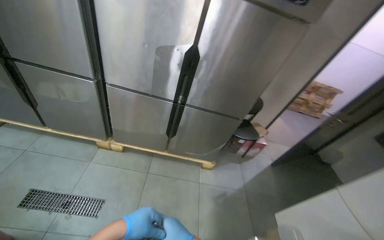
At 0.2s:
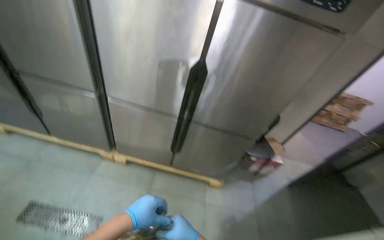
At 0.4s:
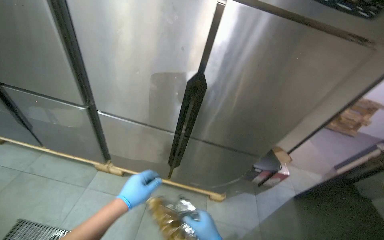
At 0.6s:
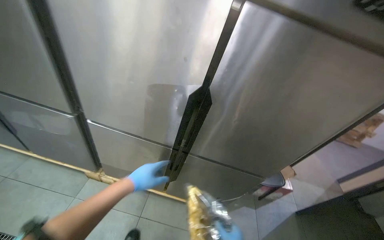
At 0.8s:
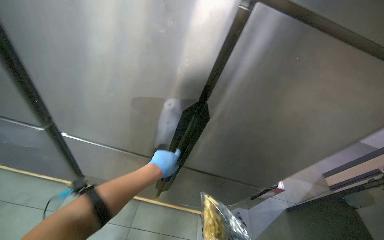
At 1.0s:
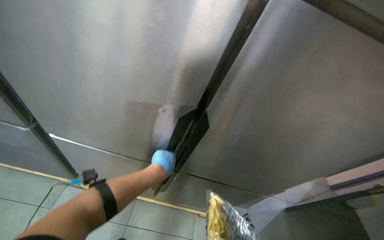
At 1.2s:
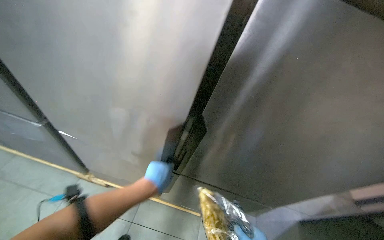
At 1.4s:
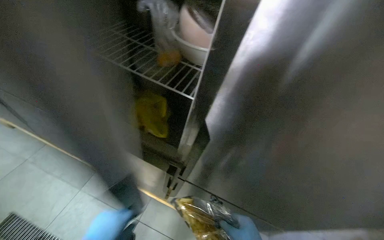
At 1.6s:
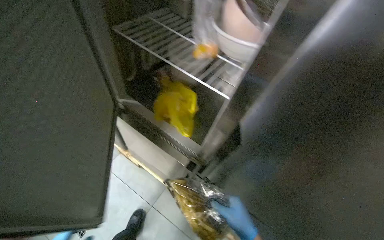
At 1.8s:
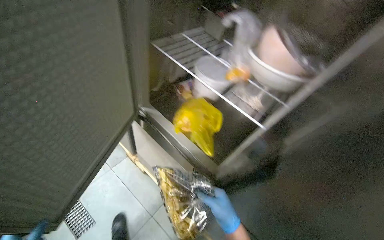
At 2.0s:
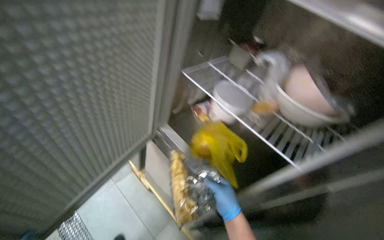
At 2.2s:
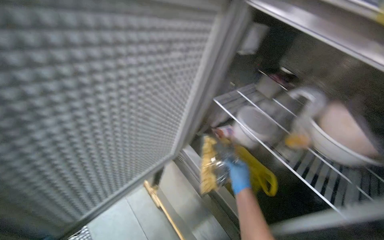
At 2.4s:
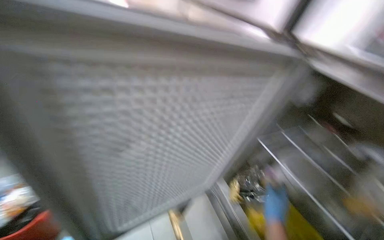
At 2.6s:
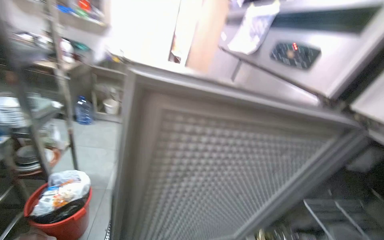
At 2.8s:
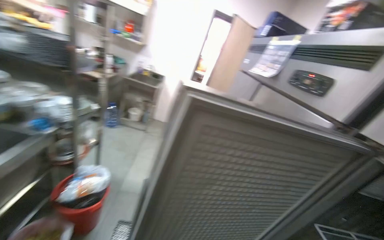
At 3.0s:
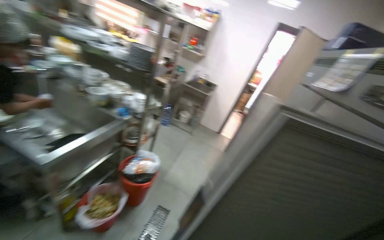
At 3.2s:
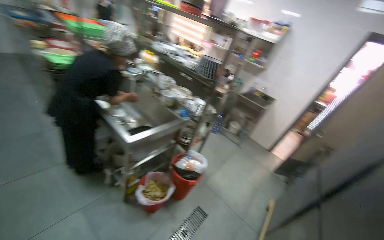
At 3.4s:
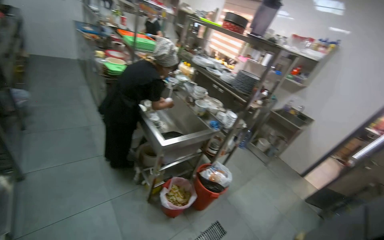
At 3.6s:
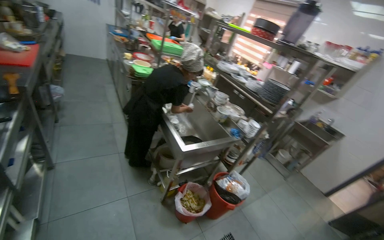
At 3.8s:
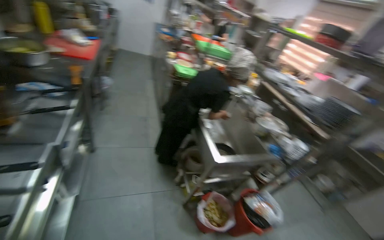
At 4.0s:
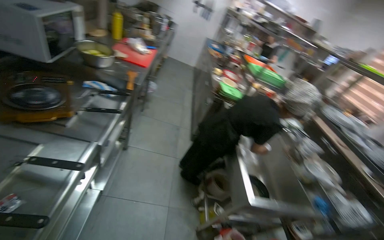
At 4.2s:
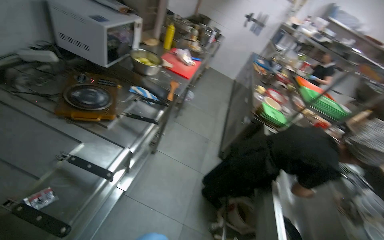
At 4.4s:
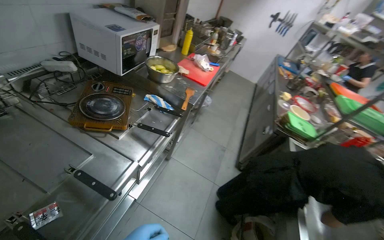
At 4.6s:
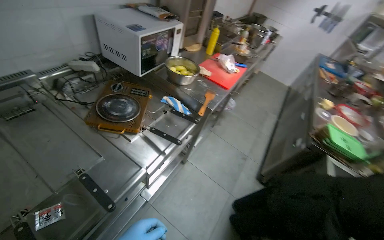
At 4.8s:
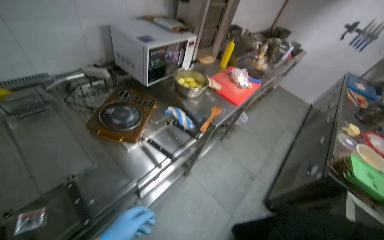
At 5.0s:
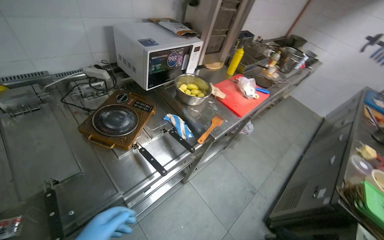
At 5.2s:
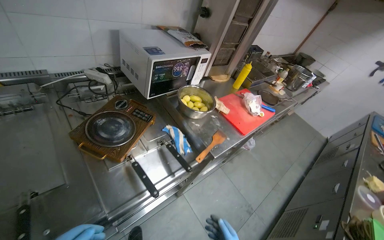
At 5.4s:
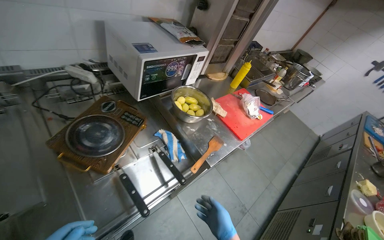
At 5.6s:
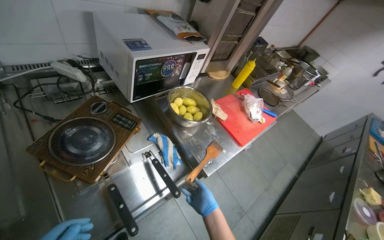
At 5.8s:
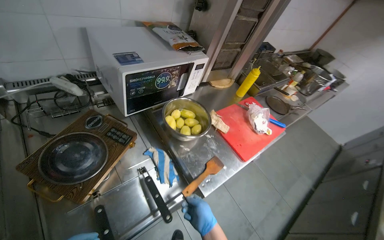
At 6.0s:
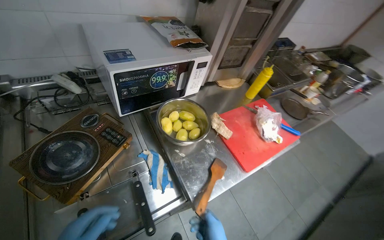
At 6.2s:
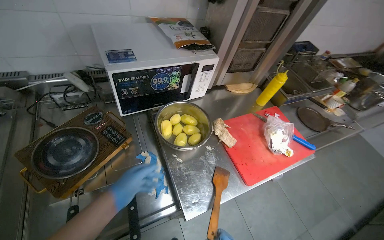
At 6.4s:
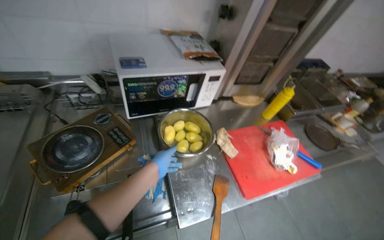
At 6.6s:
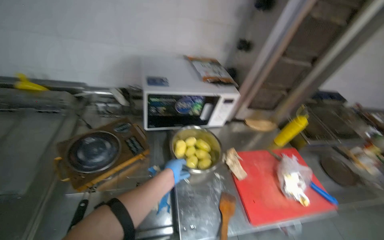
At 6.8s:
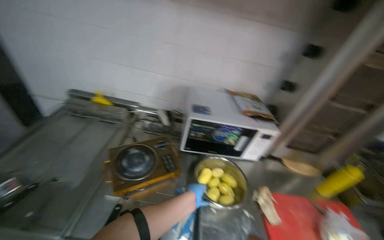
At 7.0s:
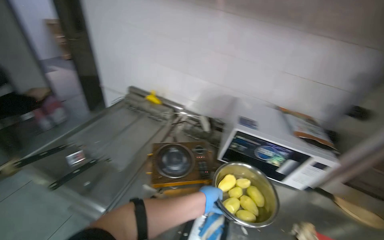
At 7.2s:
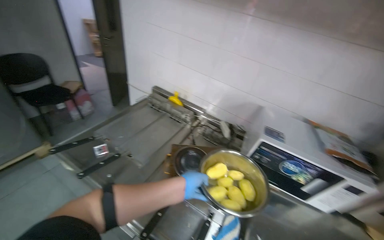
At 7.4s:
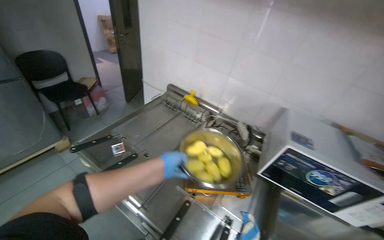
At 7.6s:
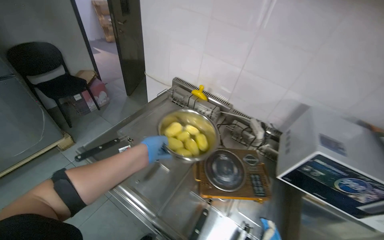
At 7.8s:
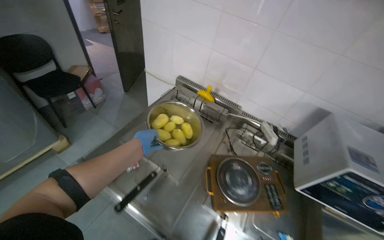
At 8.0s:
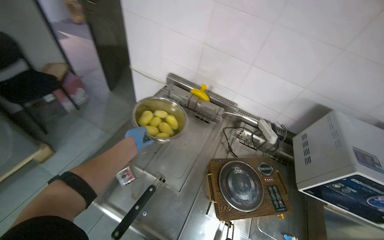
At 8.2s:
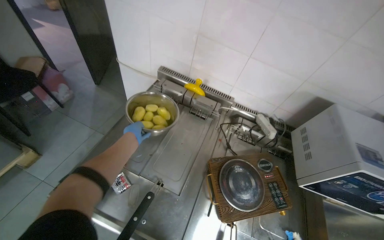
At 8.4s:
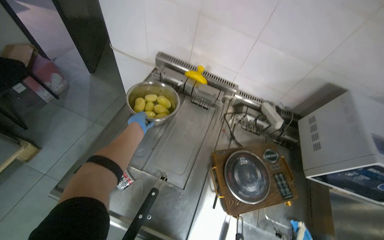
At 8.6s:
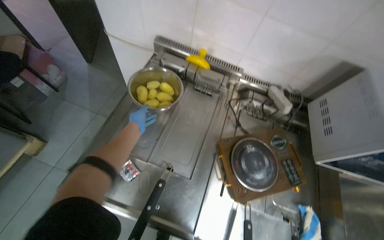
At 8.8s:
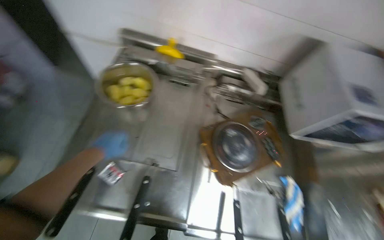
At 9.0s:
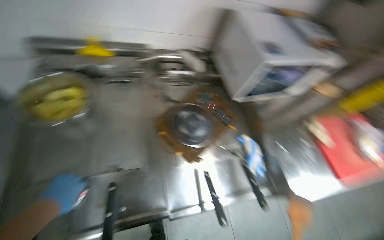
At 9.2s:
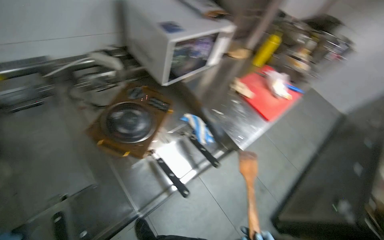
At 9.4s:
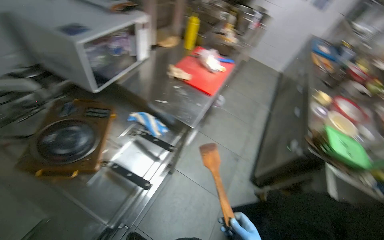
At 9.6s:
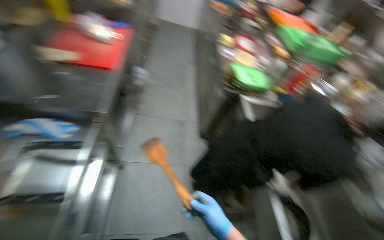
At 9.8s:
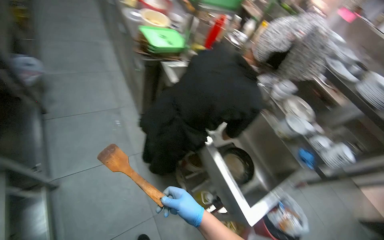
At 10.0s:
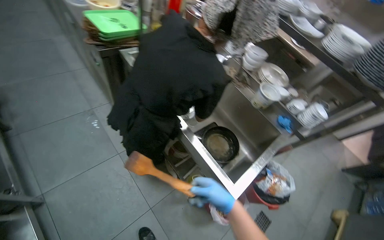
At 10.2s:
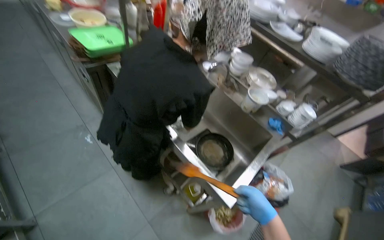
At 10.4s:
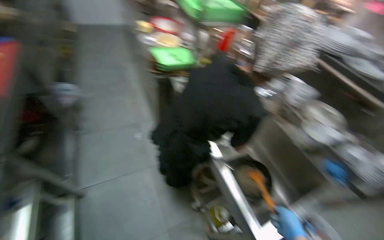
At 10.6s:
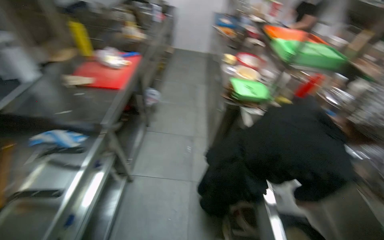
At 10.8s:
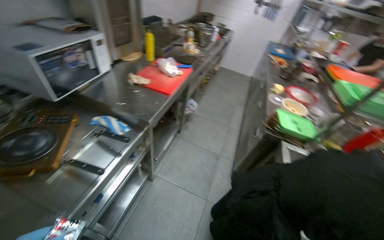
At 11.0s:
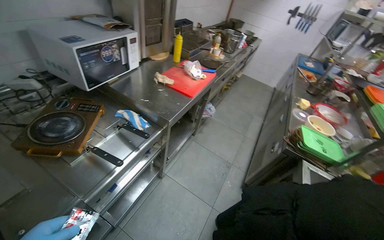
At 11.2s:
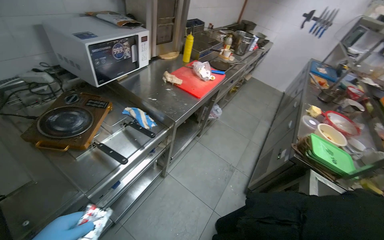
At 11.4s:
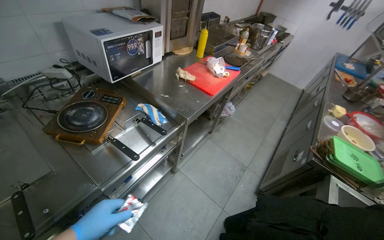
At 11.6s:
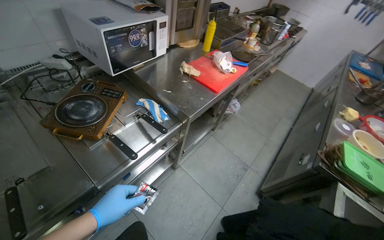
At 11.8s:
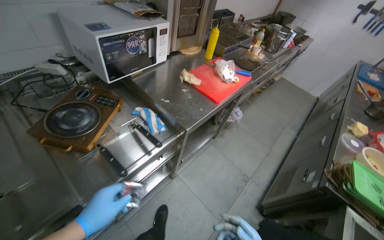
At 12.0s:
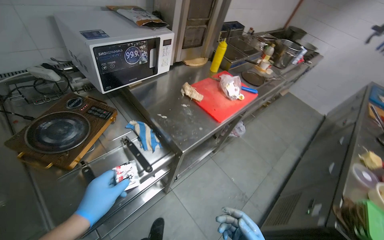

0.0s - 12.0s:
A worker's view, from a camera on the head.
Job: cooking food.
The whole recording: Preparing ingredients and cooking food. The worker handles various ingredients, places sausages in a deep fryer, moves potatoes to a stove, and adds ingredients to a pot.
0.0s - 1.6s: The camera travels about 70 cm. The head rotates about 20 degrees to the left.
1.6s - 3.0s: The head rotates some 50 degrees to the left. The view tilts about 35 degrees upward.
3.0s - 4.4s: The head travels approximately 80 cm. The head rotates about 95 degrees to the left. The camera pitches upward, by approximately 20 degrees.
4.4s - 6.0s: The camera travels approximately 70 cm. The head turns to the left by approximately 35 degrees.
6.0s - 7.6s: The head turns to the left by about 60 degrees. The view tips upward by some 20 degrees.
7.6s - 9.0s: The wearer looks some 45 degrees further to the right. The camera pitches downward, by roughly 25 degrees.
9.0s - 10.4s: The camera is carried roughly 70 cm. The wearer's head swings about 100 degrees to the right. The wearer looks some 15 degrees further downward.
10.4s - 12.0s: The head rotates about 70 degrees to the left. The camera pitches upward, by about 15 degrees.

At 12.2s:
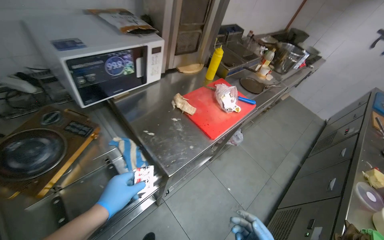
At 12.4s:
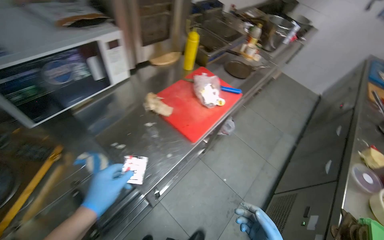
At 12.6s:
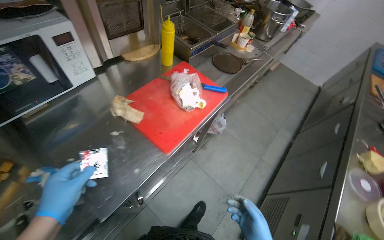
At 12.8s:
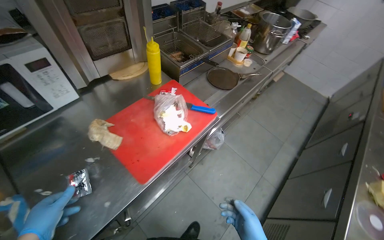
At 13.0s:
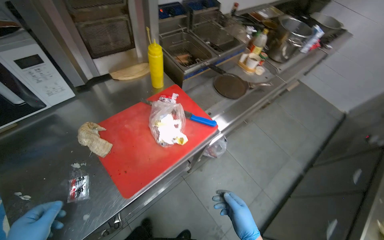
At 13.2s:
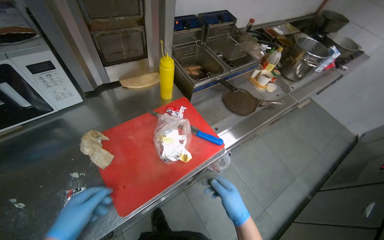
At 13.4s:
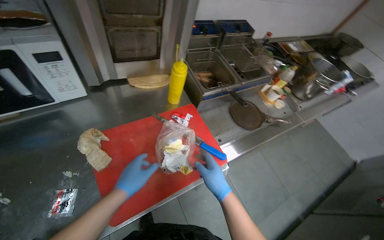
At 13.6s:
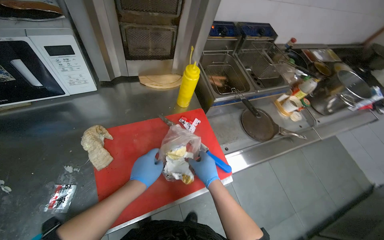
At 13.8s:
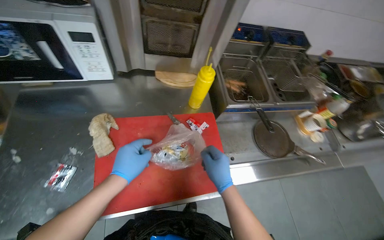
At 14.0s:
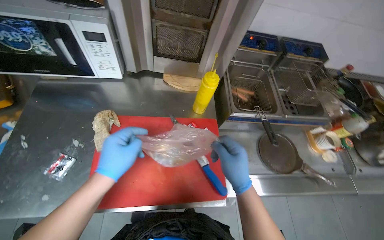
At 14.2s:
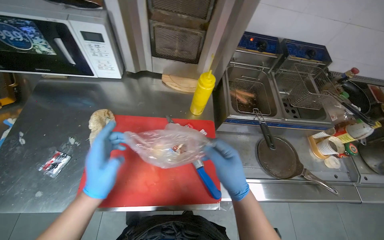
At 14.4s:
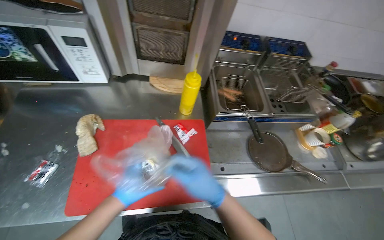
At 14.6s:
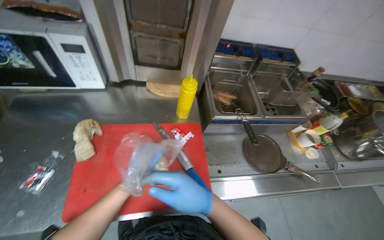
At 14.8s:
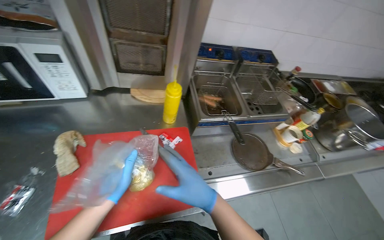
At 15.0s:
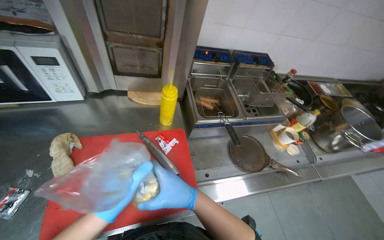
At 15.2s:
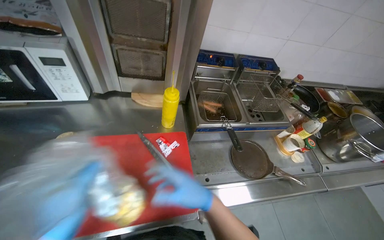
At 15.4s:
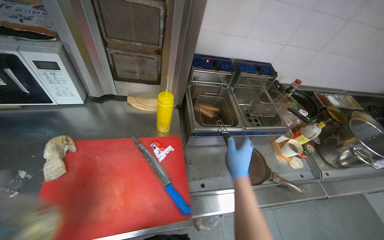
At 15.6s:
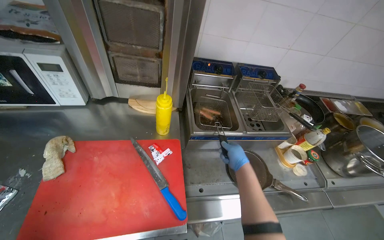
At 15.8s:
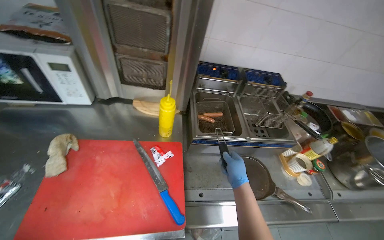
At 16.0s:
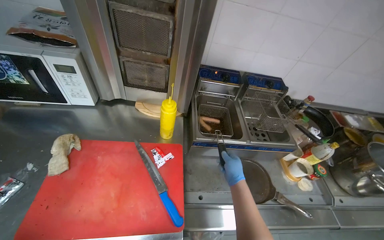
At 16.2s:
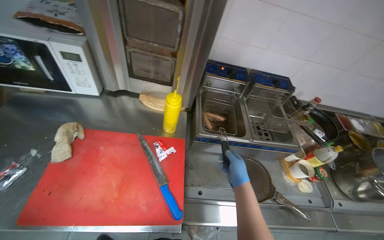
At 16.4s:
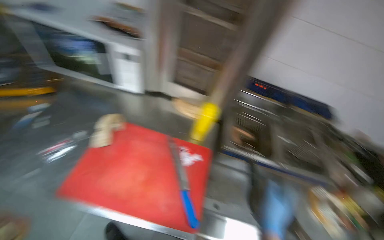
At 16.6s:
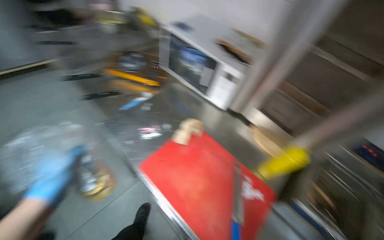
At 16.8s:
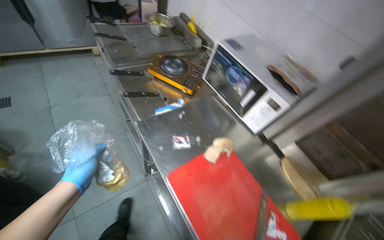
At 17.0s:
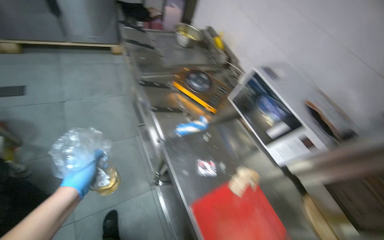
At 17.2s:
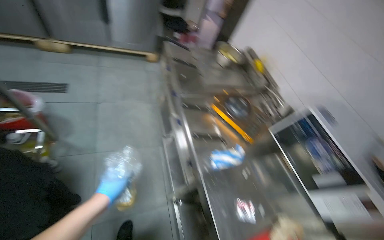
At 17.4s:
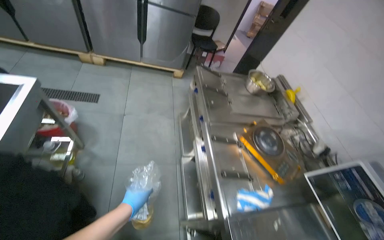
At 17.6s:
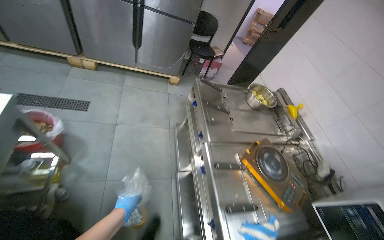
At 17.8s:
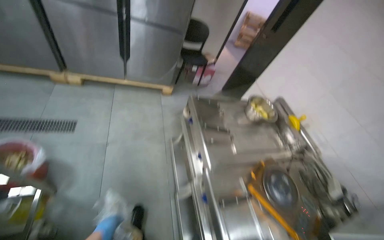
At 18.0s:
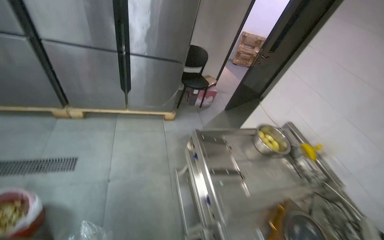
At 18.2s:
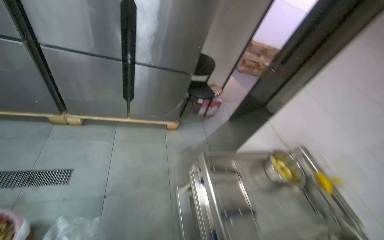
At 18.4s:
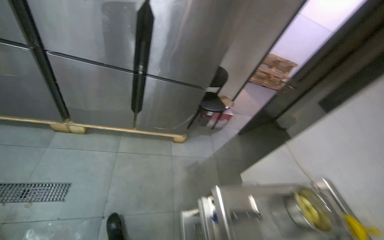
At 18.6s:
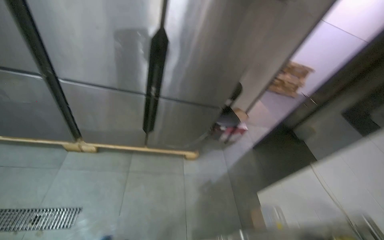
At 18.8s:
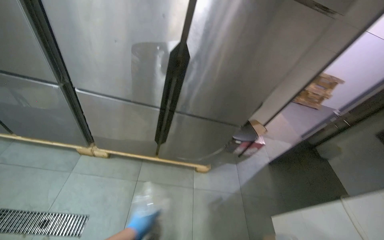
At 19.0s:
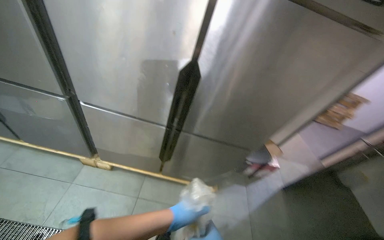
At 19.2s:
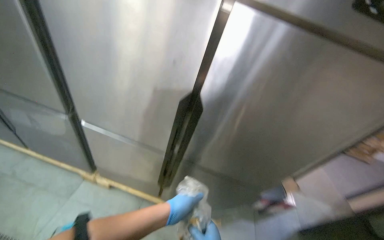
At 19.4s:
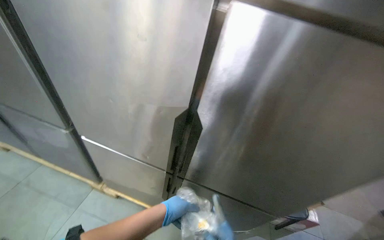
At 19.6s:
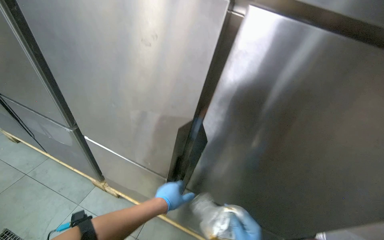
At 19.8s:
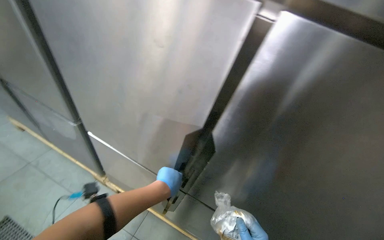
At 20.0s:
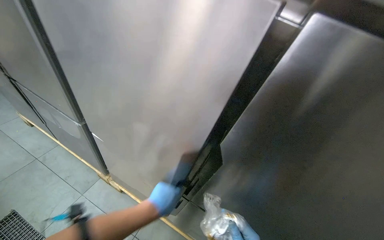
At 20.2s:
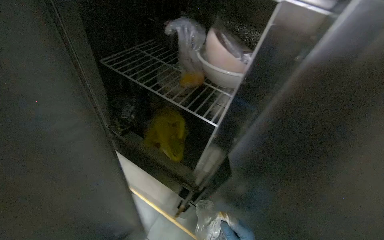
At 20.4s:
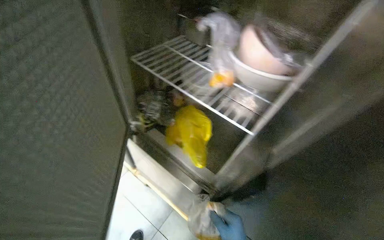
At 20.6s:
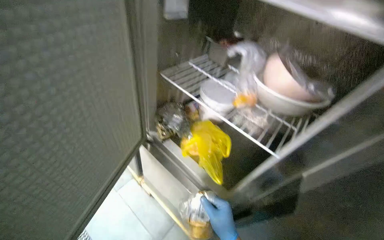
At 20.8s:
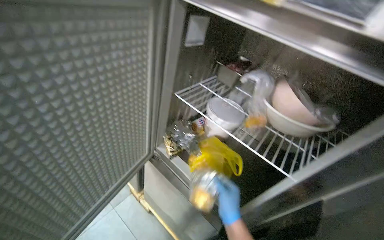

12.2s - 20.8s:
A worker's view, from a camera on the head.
Job: cooking food.
The whole recording: Preparing ingredients and cooking food. The worker handles various ingredients, places sausages in a deep fryer, moves potatoes to a stove, and adds ingredients to a pot.
12.2s - 13.6s: The head travels approximately 70 cm.
13.6s - 15.0s: The right hand is displaced nearer to the camera by some 10 cm; the left hand swings nearer and farther, roughly 25 cm each way, with 2 reversals.
15.0s - 16.6s: The head turns to the left by roughly 55 degrees. The camera pitches upward, by approximately 10 degrees.
16.6s - 18.0s: The camera travels about 1 m. The wearer looks about 30 degrees further to the left. The camera pitches upward, by some 15 degrees.
18.0s - 19.4s: The head travels approximately 1 m. The head rotates some 30 degrees to the left. The camera pitches upward, by about 10 degrees.
19.4s - 20.8s: The head turns to the left by roughly 25 degrees.
